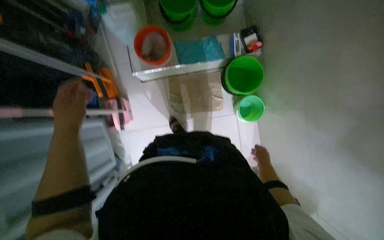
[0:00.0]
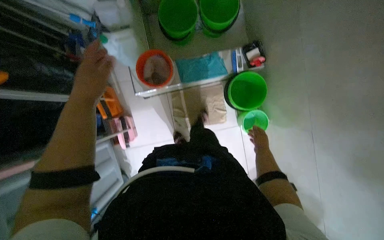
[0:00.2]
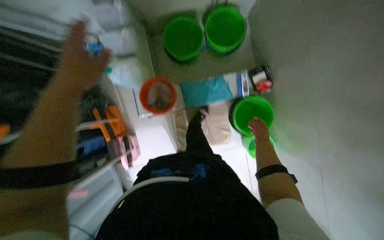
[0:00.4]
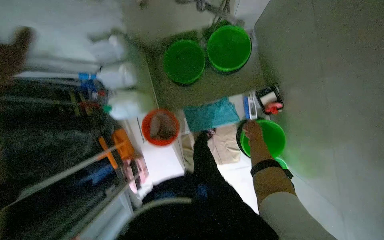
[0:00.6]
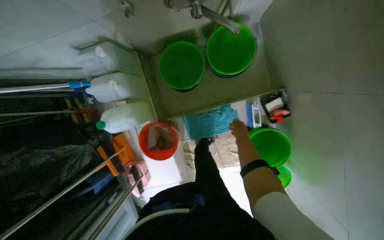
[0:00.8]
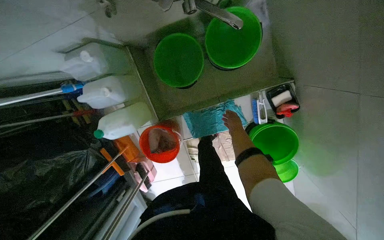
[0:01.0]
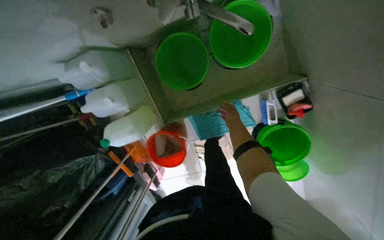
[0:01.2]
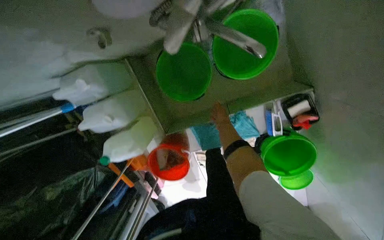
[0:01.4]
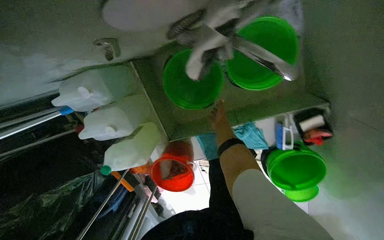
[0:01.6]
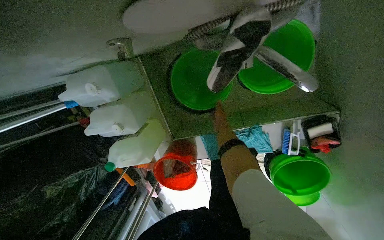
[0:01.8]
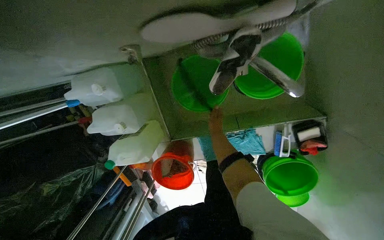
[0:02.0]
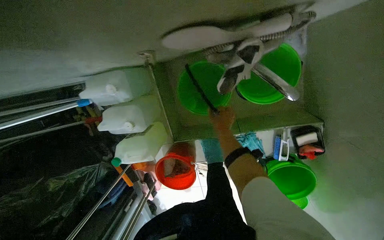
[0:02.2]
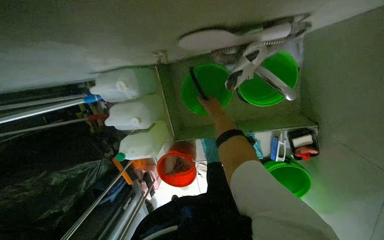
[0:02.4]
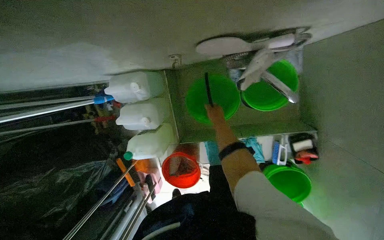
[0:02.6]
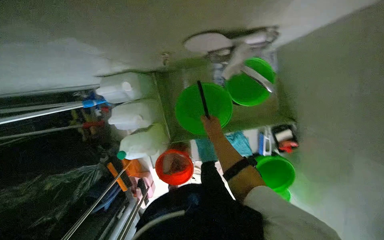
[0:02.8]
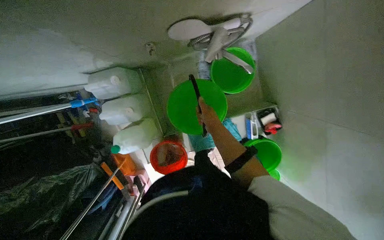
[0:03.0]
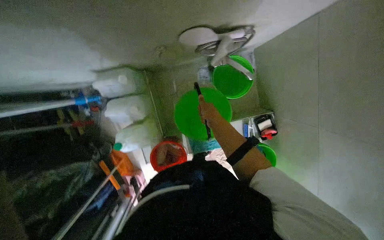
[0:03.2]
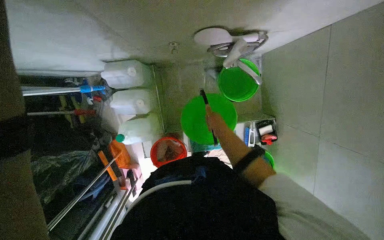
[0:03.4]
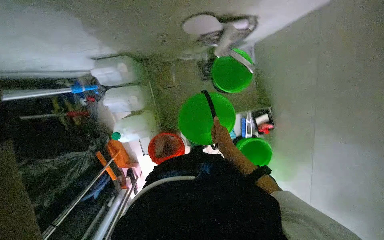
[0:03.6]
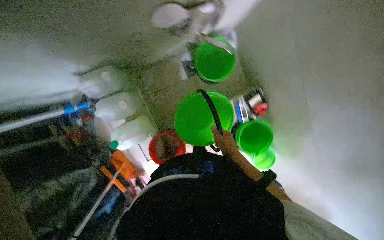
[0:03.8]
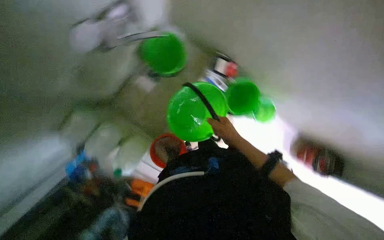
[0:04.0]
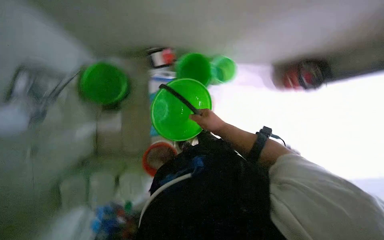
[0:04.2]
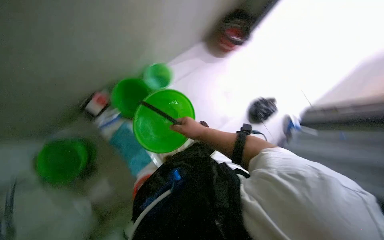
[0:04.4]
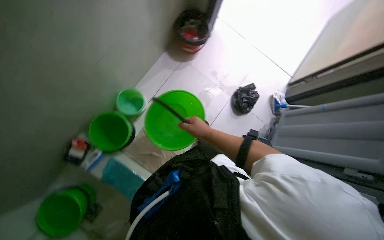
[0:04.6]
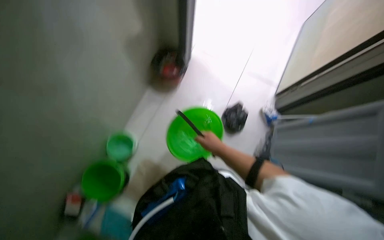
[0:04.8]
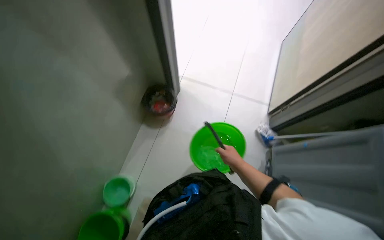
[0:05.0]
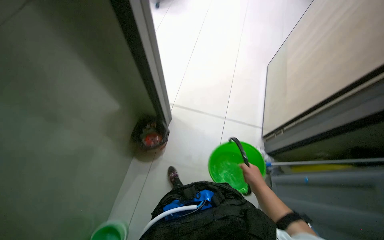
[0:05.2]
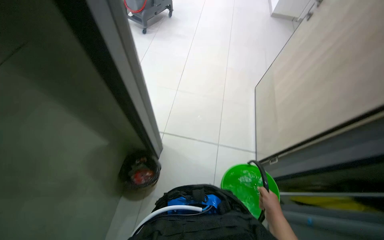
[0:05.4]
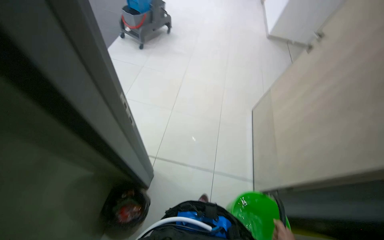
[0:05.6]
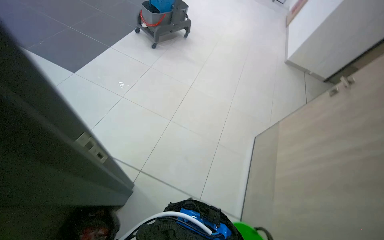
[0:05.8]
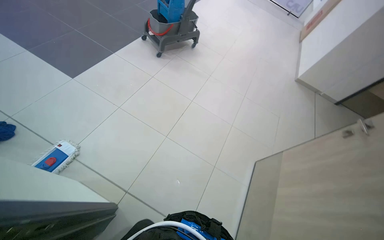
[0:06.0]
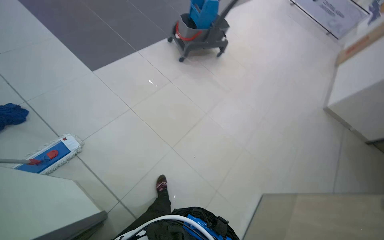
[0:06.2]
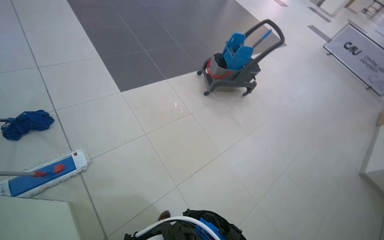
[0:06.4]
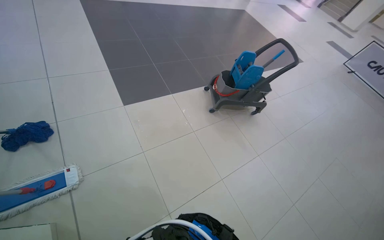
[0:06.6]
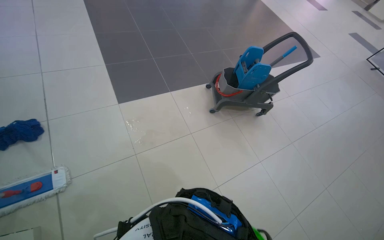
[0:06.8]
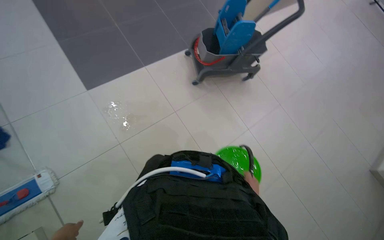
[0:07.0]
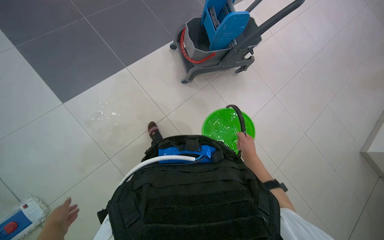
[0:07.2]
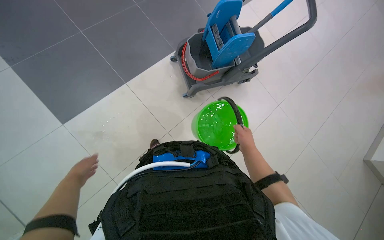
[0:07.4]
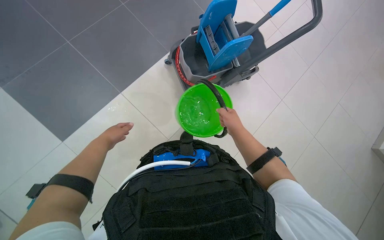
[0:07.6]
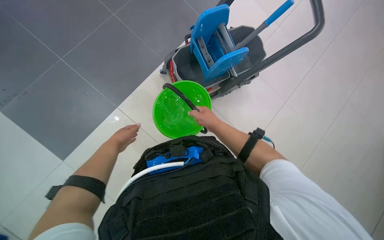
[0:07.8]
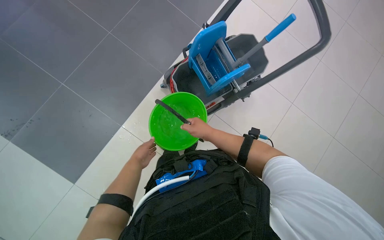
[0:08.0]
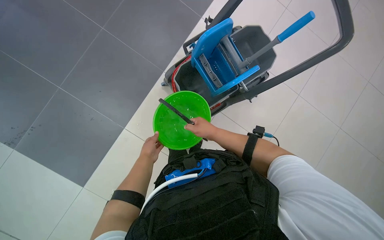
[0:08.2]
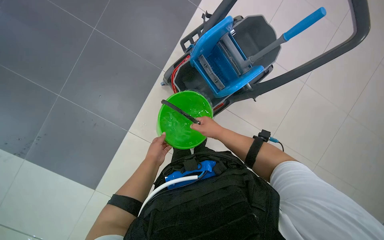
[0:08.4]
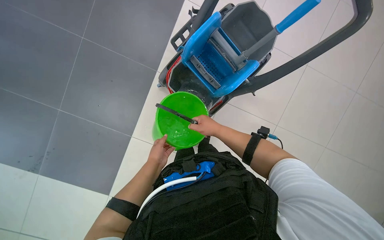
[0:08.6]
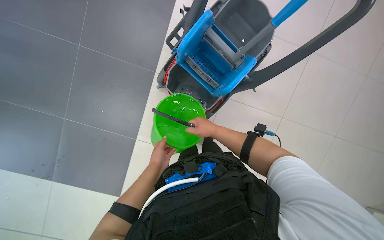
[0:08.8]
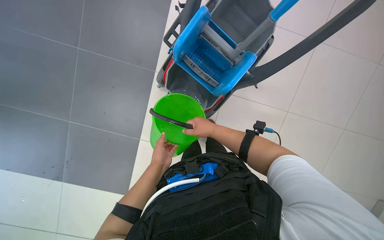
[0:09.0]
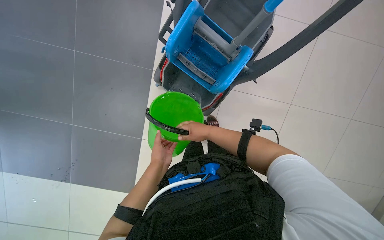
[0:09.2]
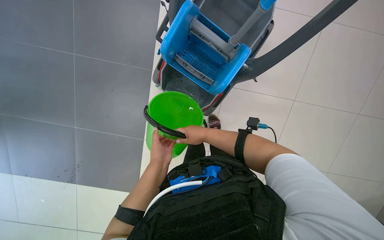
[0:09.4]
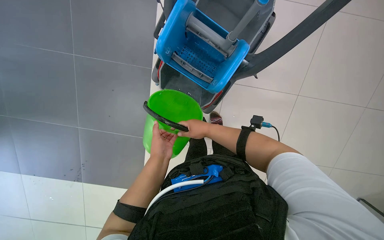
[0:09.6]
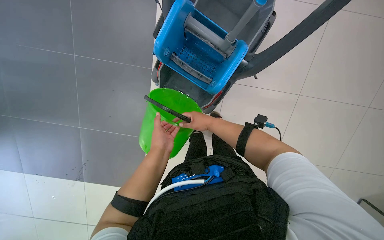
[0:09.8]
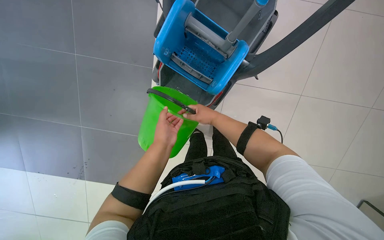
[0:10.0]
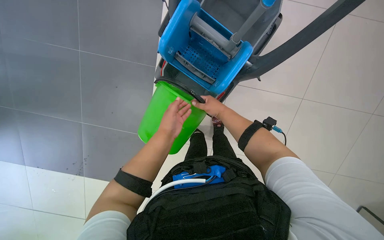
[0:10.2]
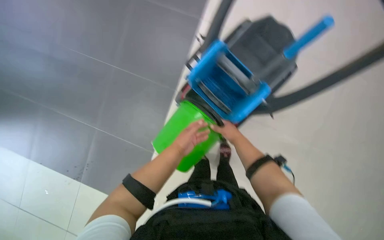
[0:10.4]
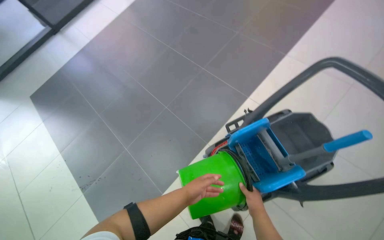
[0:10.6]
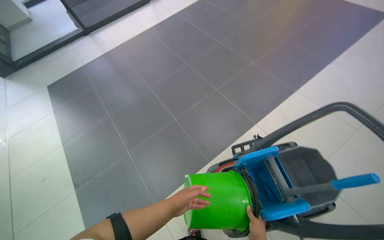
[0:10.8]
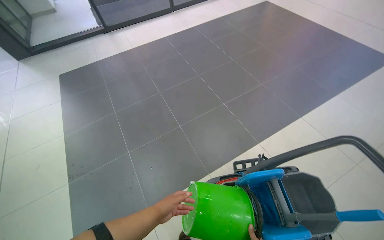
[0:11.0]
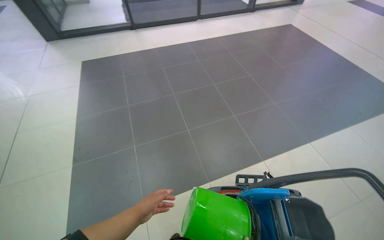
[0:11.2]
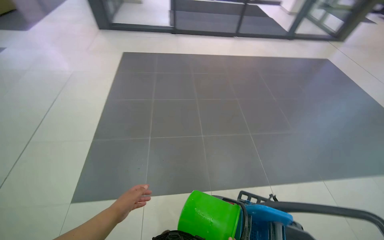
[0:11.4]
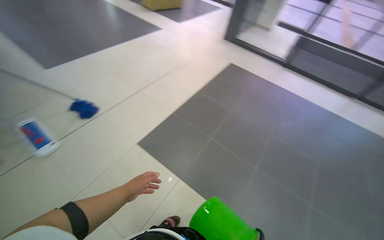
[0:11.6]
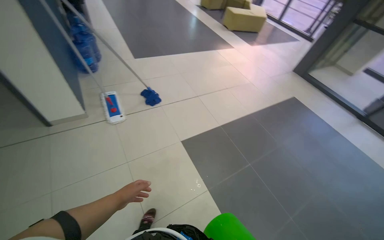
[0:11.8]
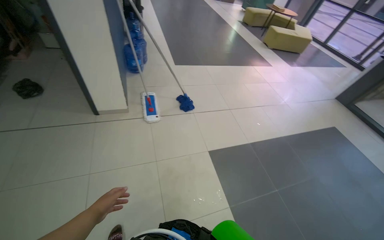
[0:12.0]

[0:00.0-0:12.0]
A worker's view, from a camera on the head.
Job: preparing cleaning supplies.
The whole recording: Preparing Cleaning Supplies. The worker prepares cleaning supplies by rinsing a bucket, filling it with water, and adding cleaning solution.
0:00.0 to 0:01.6: The camera travels about 1 m. The view tips downward by some 20 degrees.
0:01.6 to 0:03.0: The right hand moves nearer and farther over roughly 20 cm, changing direction 2 times.
0:03.0 to 0:04.4: The head travels about 60 cm. The scene turns some 110 degrees counterclockwise in the picture.
0:04.4 to 0:06.0: The wearer moves roughly 1 m. The view tips upward by some 35 degrees.
0:06.0 to 0:07.6: The head travels approximately 1 m. The head rotates roughly 20 degrees to the left.
0:10.4 to 0:12.0: The camera travels approximately 80 cm. The wearer looks approximately 145 degrees further to the left. The view tips upward by some 50 degrees.

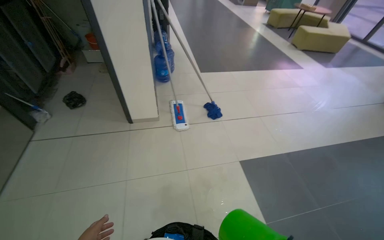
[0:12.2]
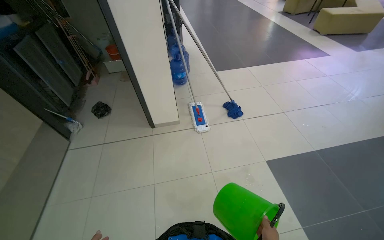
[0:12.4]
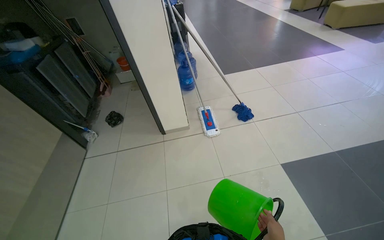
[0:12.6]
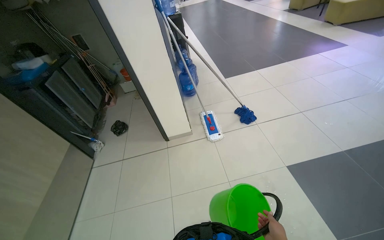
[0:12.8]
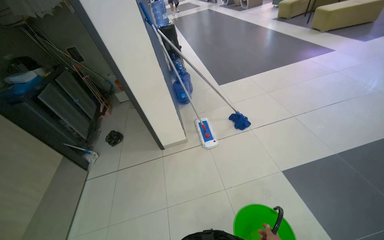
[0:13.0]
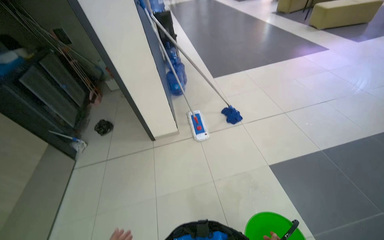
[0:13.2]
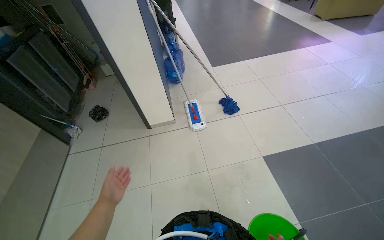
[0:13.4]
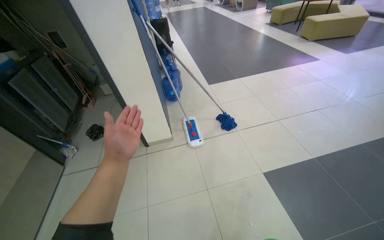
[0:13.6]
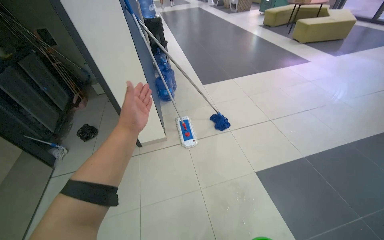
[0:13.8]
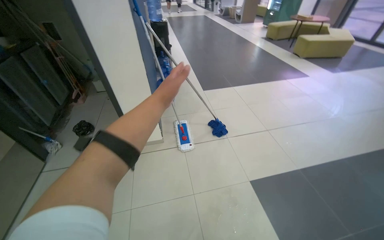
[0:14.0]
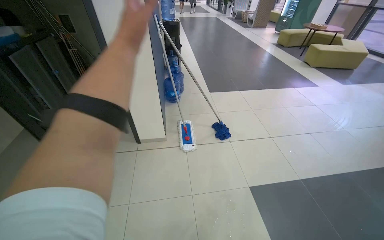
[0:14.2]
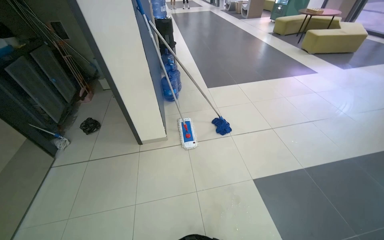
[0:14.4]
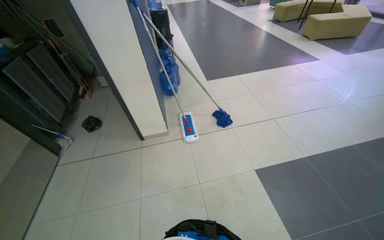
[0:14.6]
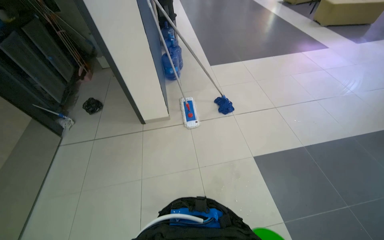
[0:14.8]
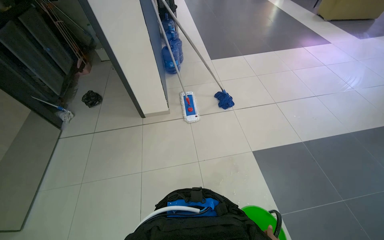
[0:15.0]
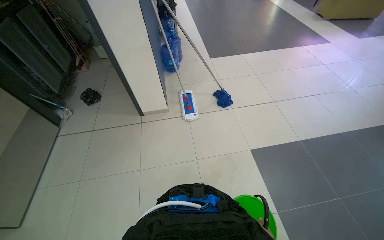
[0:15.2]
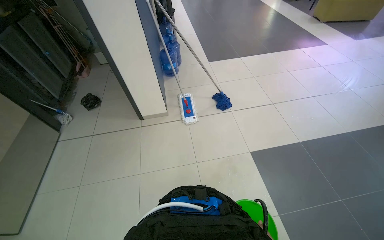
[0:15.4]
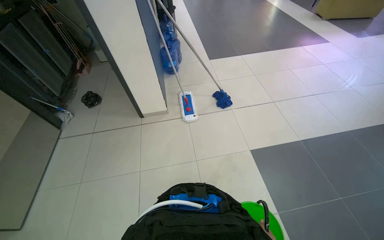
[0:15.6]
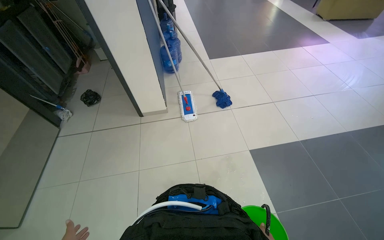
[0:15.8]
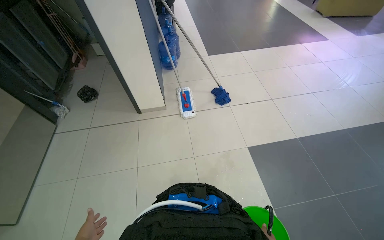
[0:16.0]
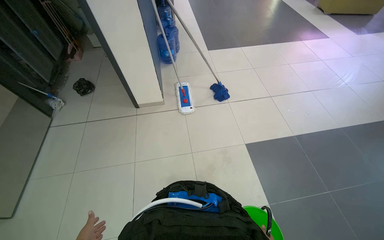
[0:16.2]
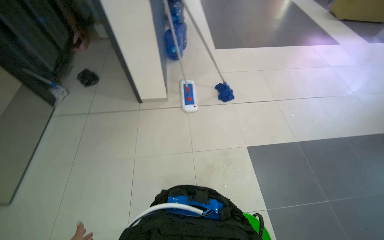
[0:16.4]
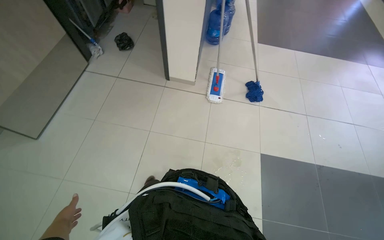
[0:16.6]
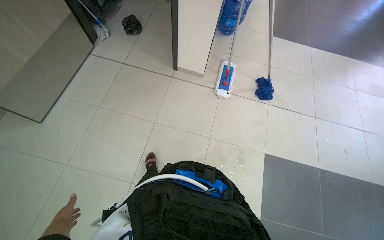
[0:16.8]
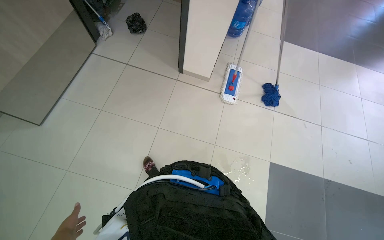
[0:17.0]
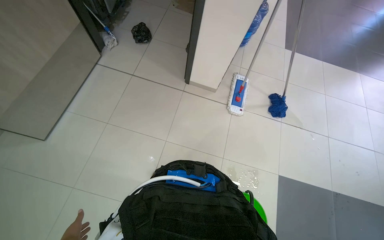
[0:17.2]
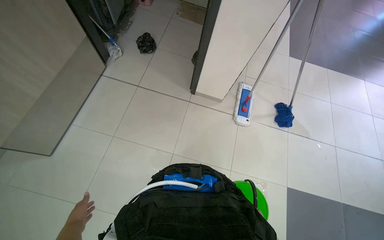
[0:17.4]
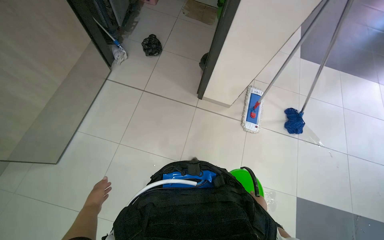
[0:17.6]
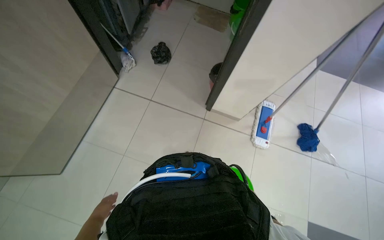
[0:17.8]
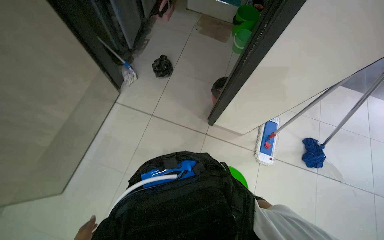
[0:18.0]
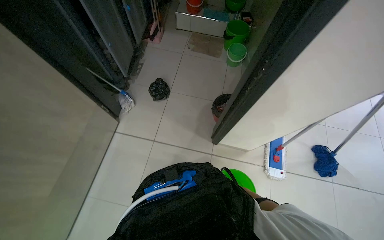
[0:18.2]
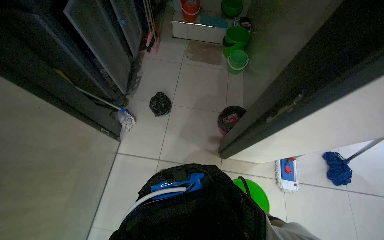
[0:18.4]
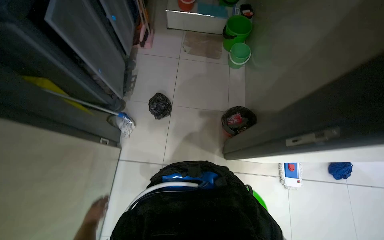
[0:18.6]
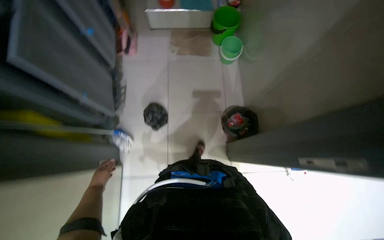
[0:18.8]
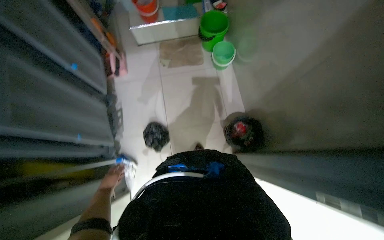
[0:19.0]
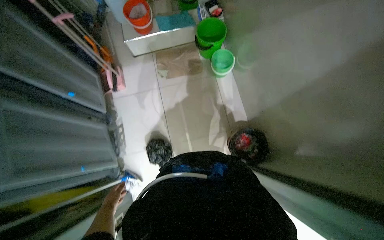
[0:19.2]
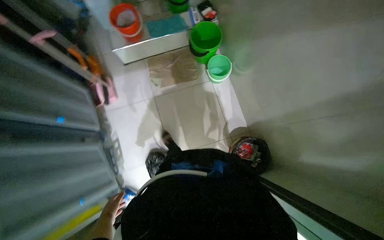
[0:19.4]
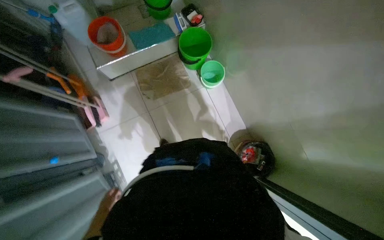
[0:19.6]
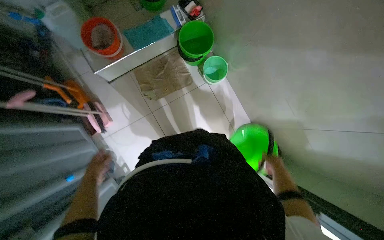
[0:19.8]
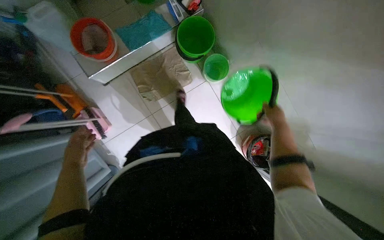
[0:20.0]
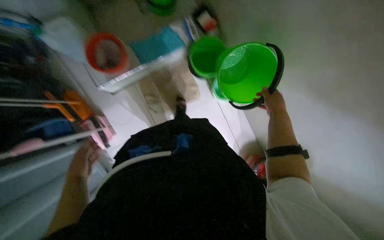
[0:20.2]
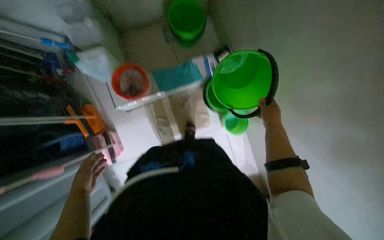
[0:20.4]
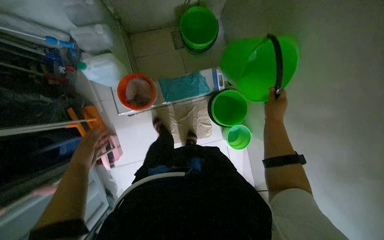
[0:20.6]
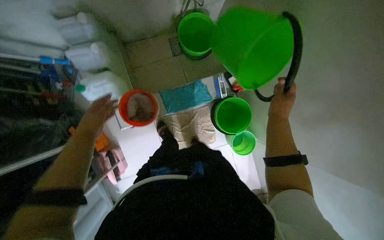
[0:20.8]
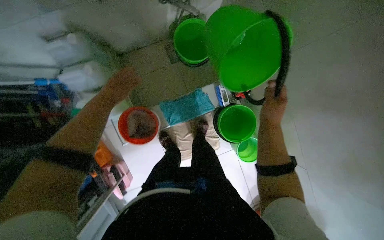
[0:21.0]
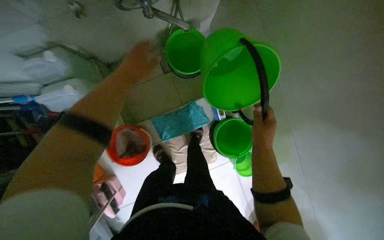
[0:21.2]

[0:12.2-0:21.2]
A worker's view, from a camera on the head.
Job: preparing cleaning supplies.
The whole recording: Preparing Cleaning Supplies. The worker prepares cleaning supplies by rinsing a bucket, filling it with water, and adding cleaning solution.
0:16.6 to 0:18.2: The wearer moves approximately 1 m.
0:18.2 to 0:19.8: The wearer moves some 1.5 m. The wearer's head swings roughly 40 degrees to the right. The view tilts approximately 25 degrees downward.
0:19.8 to 0:21.2: The head travels roughly 80 cm.
